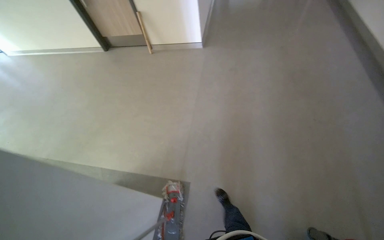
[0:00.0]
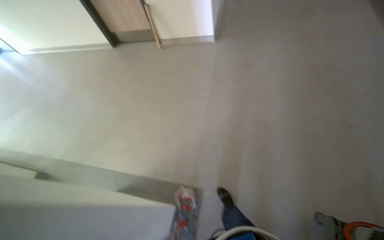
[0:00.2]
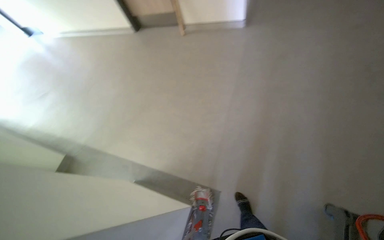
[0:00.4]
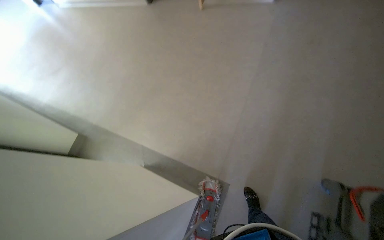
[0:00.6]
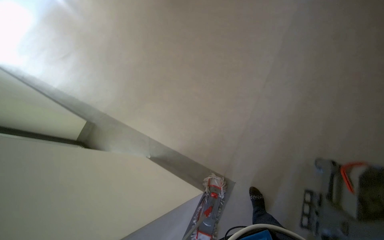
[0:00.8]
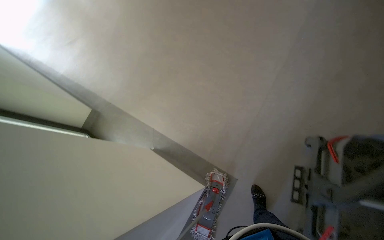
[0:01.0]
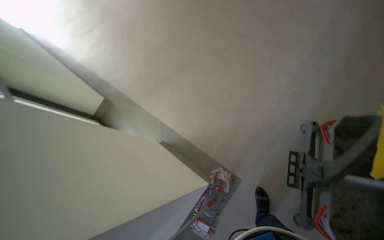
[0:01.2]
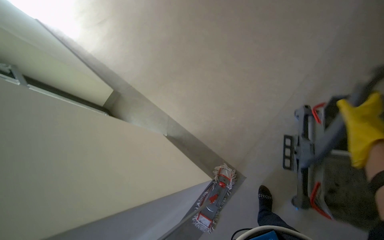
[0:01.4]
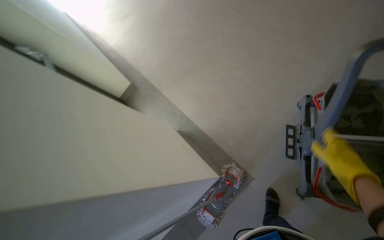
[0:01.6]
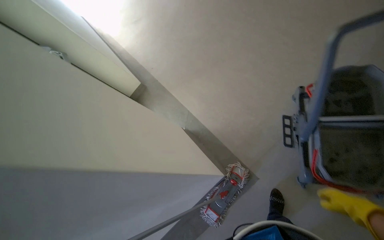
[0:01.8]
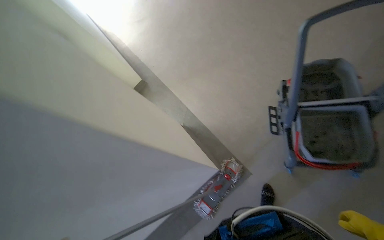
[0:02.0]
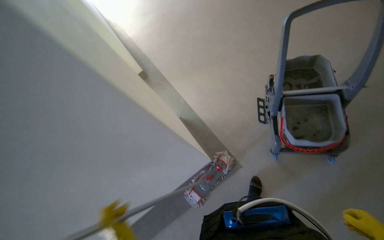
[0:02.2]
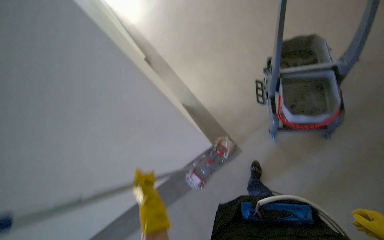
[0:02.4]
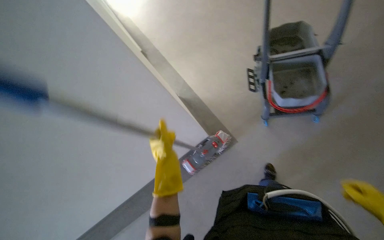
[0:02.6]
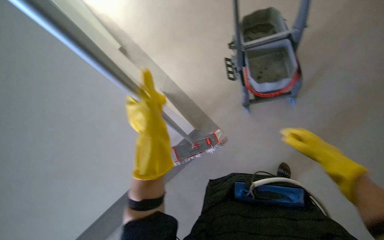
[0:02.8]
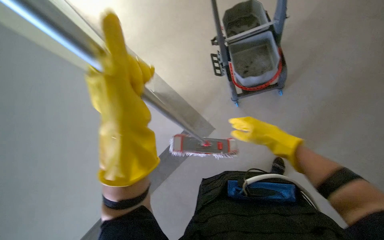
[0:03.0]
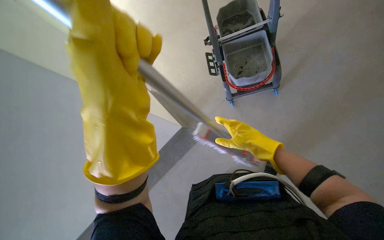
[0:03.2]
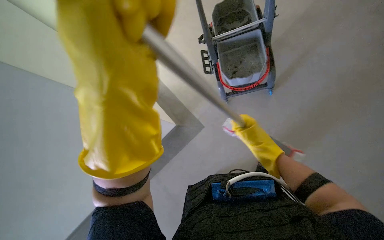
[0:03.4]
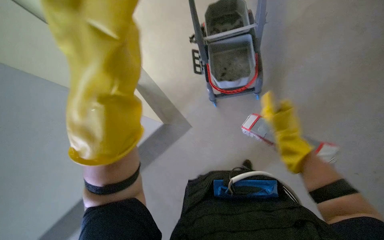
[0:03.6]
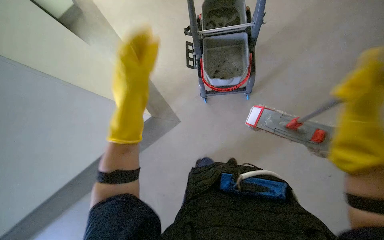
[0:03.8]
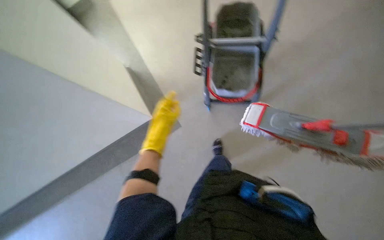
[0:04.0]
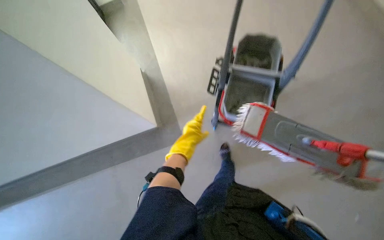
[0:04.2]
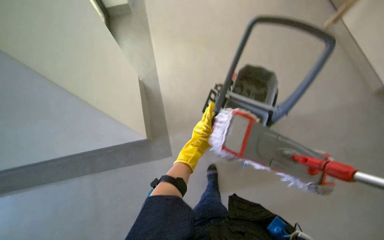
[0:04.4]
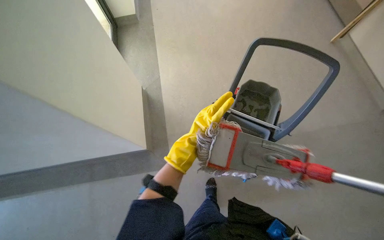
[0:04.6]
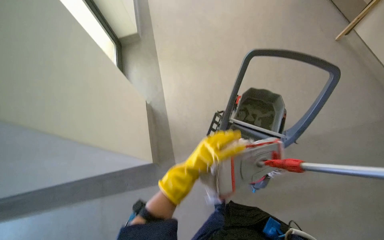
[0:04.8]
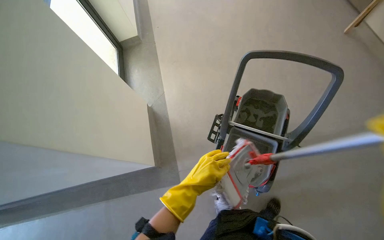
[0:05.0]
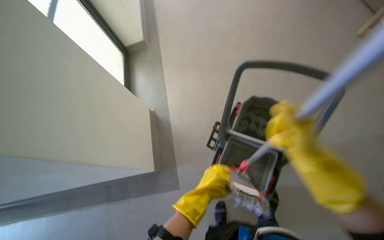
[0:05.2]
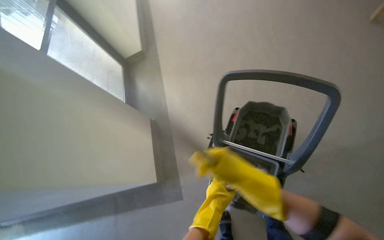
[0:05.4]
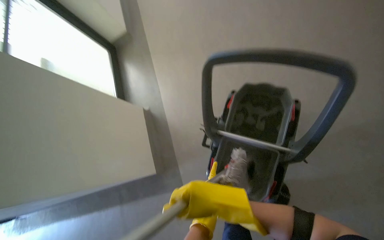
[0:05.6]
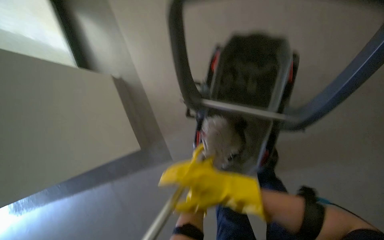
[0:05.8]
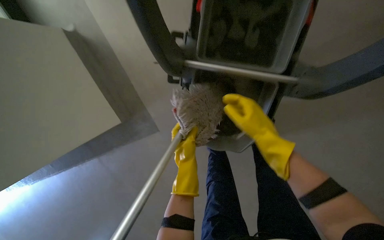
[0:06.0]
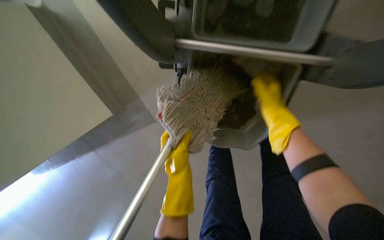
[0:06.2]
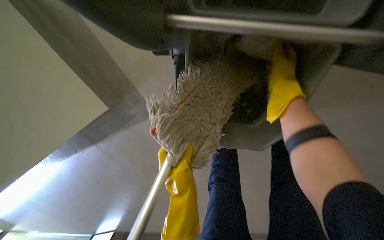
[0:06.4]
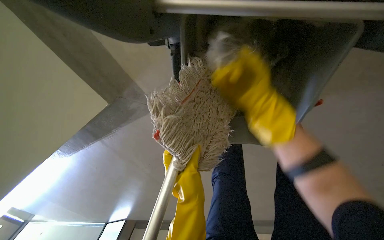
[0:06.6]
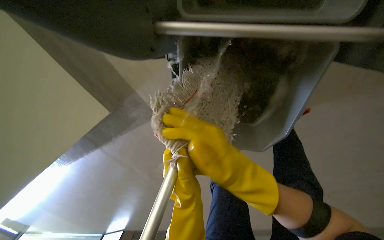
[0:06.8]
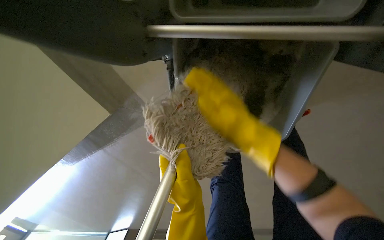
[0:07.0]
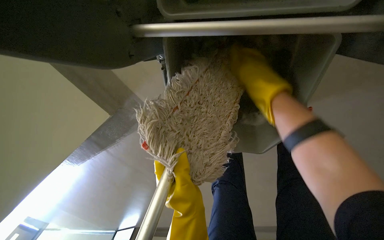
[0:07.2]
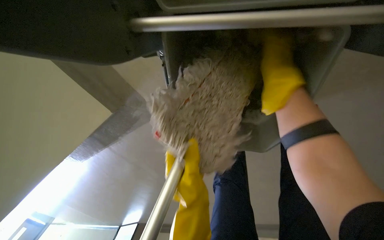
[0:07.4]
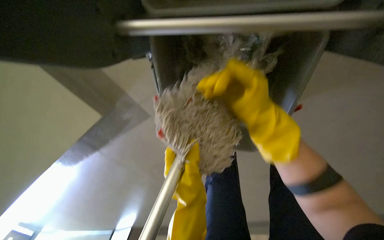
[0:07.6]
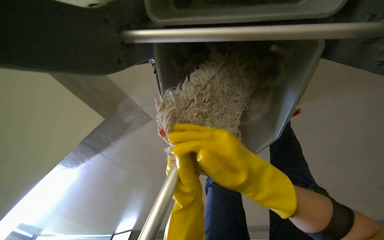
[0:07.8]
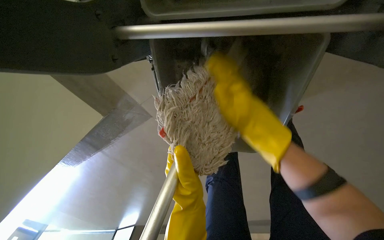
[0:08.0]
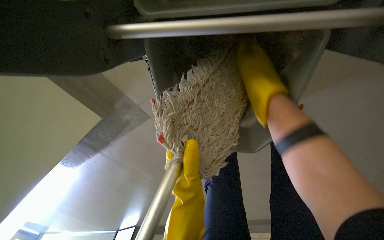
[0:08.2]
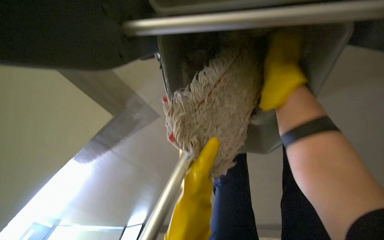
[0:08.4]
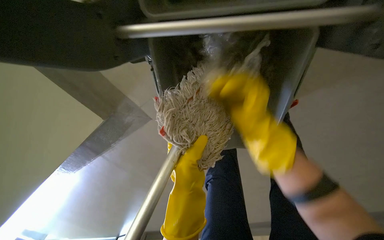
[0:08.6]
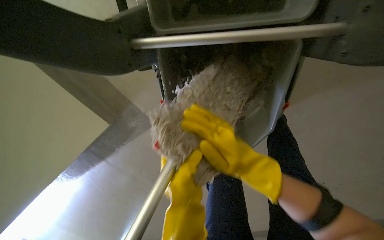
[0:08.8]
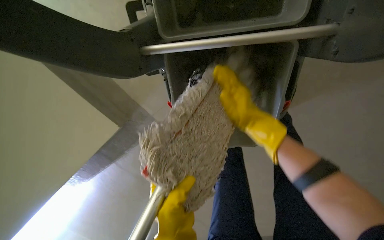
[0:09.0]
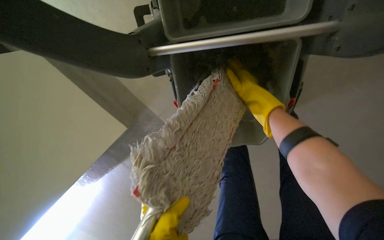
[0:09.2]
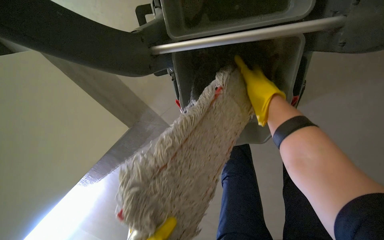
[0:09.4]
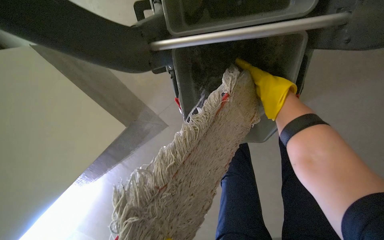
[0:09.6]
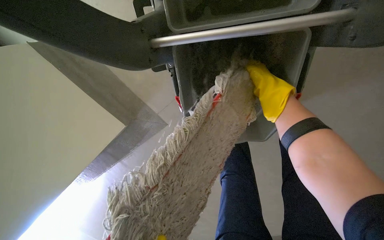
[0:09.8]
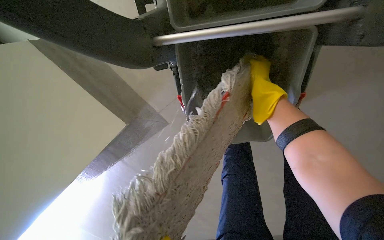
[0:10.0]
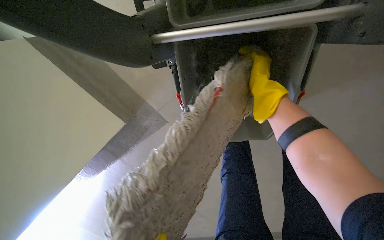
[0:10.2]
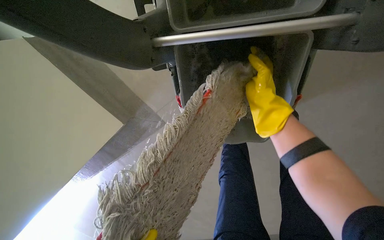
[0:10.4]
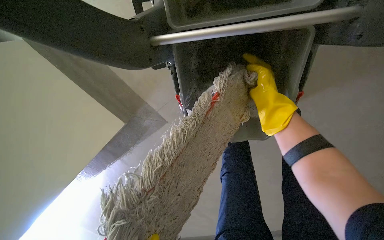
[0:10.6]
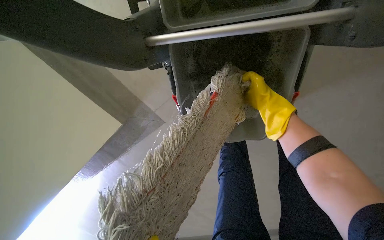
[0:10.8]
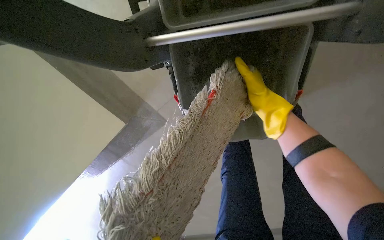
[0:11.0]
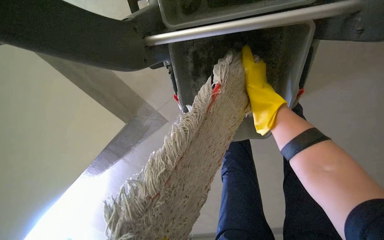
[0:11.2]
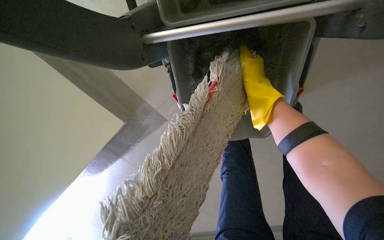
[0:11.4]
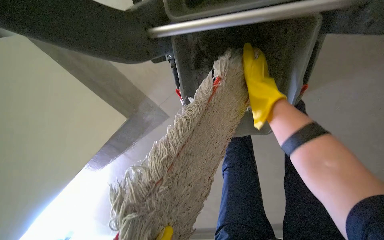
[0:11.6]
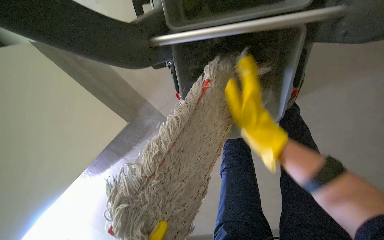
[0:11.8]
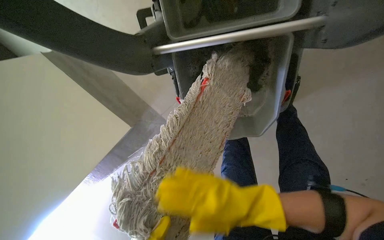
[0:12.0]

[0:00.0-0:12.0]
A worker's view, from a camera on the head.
Job: mopping floor.
The whole recording: Mopping hallway floor. The worker mops the hallway floor with a mop.
0:00.0 to 0:01.6: The head travels roughly 40 cm. The head turns to the left by some 35 degrees. The wearer looks about 25 degrees further downward.
0:01.6 to 0:03.0: The head travels approximately 70 cm.
0:03.0 to 0:04.4: The view swings approximately 20 degrees to the right. The scene turns roughly 30 degrees clockwise in the picture.
0:04.4 to 0:06.0: The head travels some 80 cm. The camera pitches downward, by about 35 degrees.
0:06.0 to 0:07.6: The wearer looks roughly 15 degrees further downward. The right hand swings up and down the picture, about 20 cm each way, with 3 reversals.
0:07.6 to 0:09.0: The right hand moves up and down the picture over roughly 20 cm, changing direction 2 times.

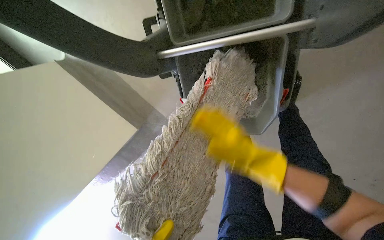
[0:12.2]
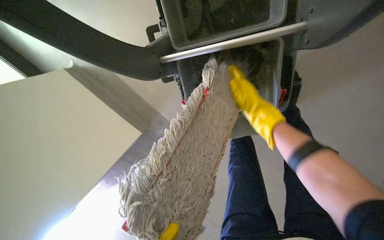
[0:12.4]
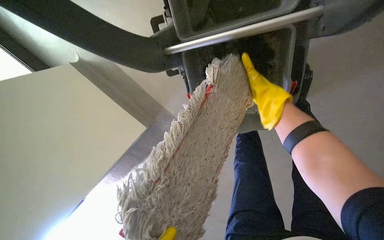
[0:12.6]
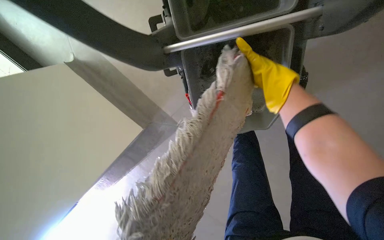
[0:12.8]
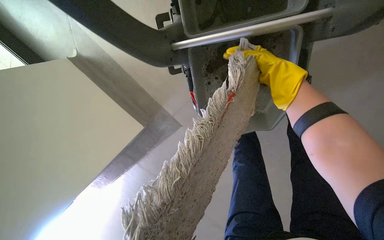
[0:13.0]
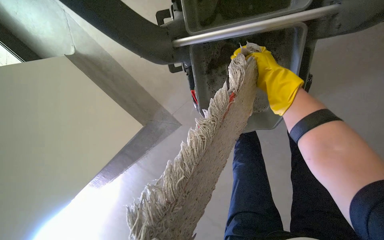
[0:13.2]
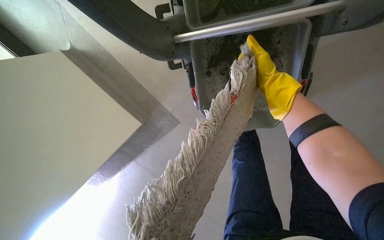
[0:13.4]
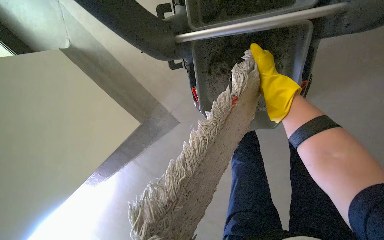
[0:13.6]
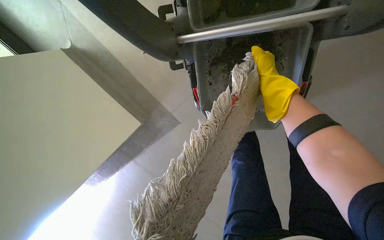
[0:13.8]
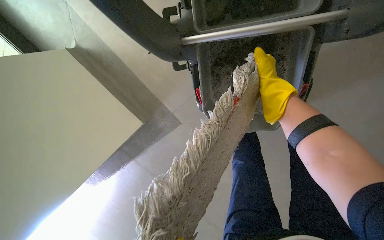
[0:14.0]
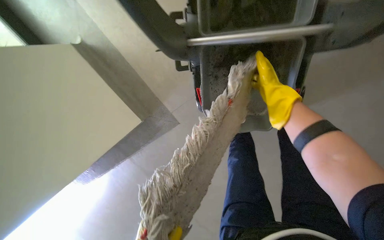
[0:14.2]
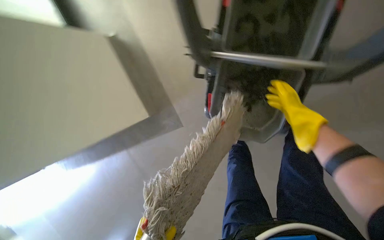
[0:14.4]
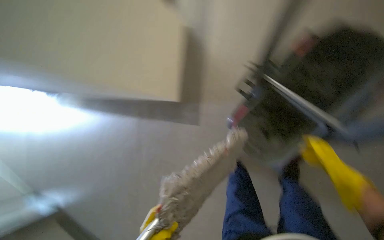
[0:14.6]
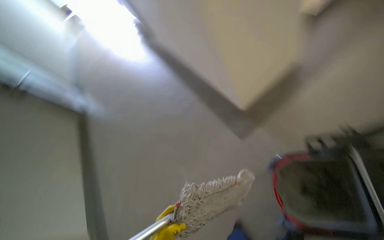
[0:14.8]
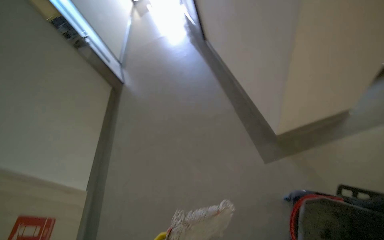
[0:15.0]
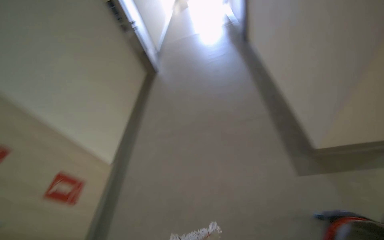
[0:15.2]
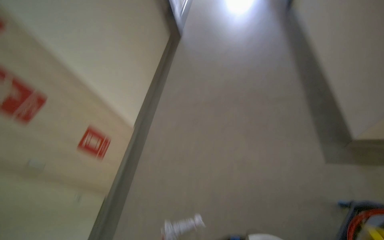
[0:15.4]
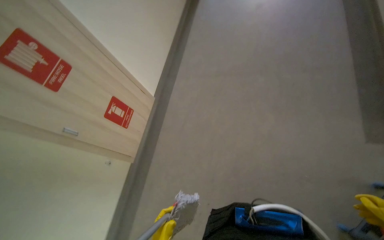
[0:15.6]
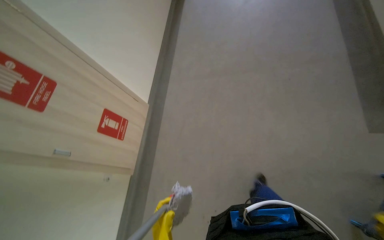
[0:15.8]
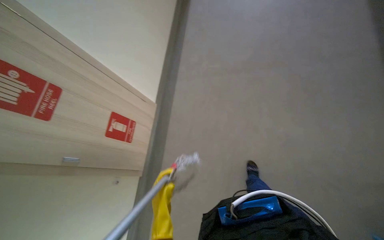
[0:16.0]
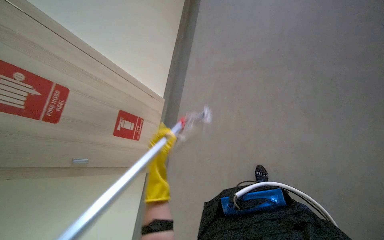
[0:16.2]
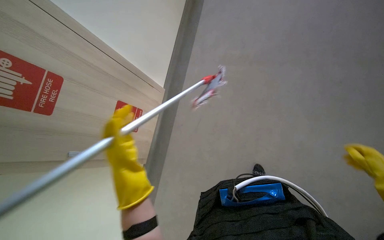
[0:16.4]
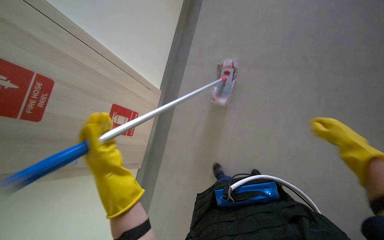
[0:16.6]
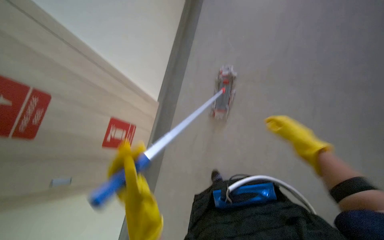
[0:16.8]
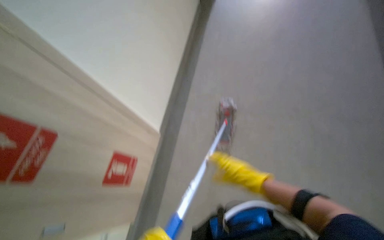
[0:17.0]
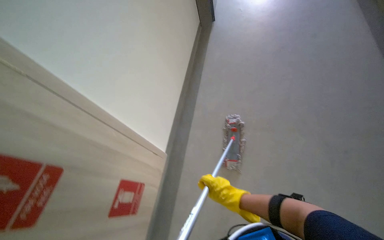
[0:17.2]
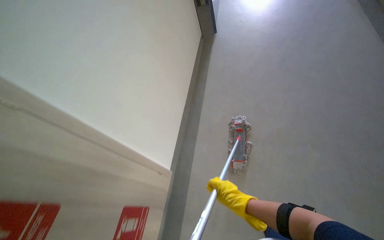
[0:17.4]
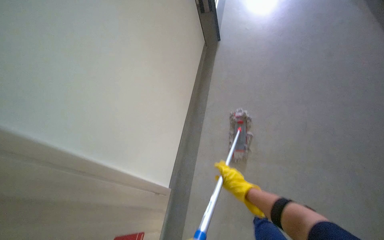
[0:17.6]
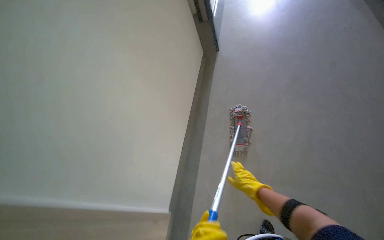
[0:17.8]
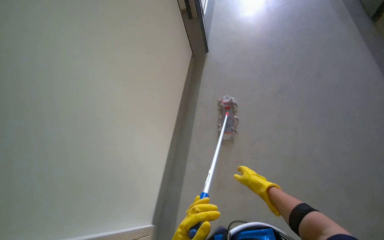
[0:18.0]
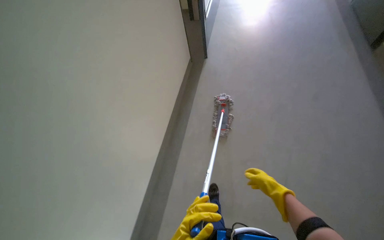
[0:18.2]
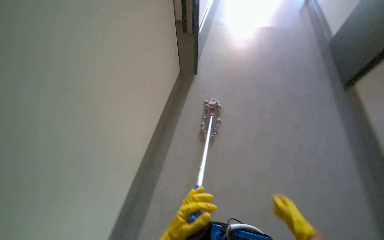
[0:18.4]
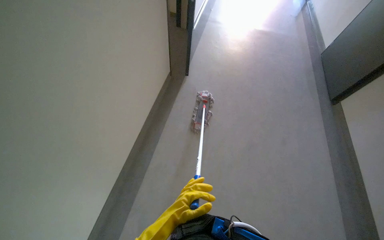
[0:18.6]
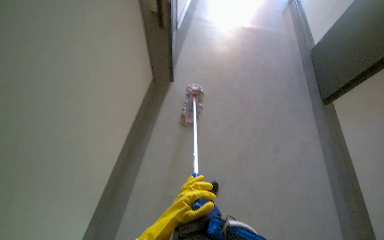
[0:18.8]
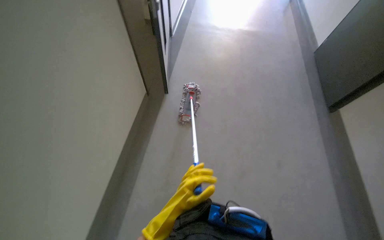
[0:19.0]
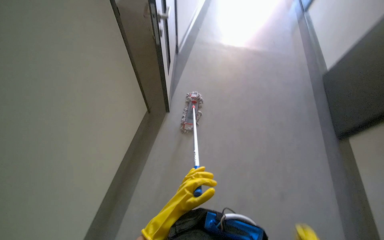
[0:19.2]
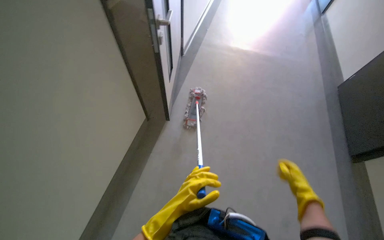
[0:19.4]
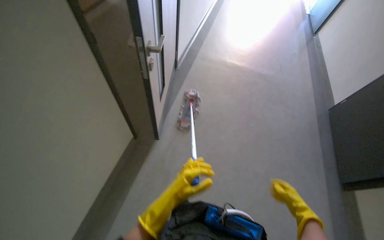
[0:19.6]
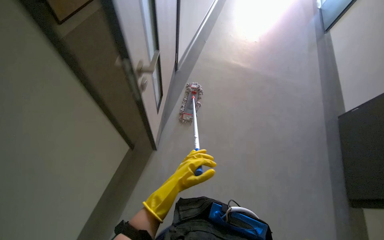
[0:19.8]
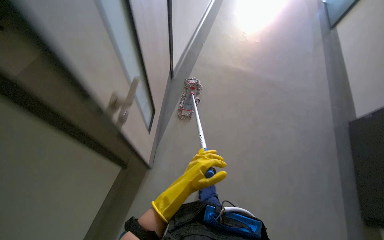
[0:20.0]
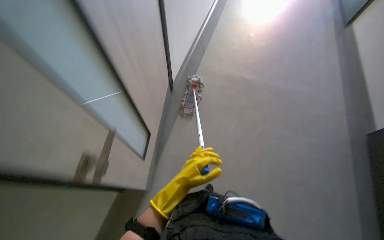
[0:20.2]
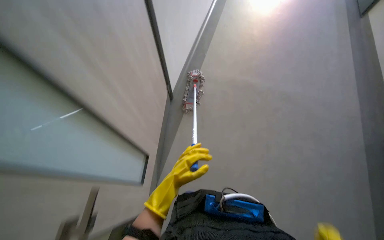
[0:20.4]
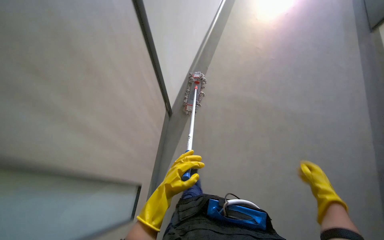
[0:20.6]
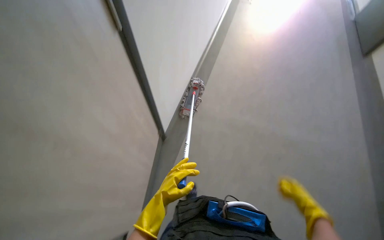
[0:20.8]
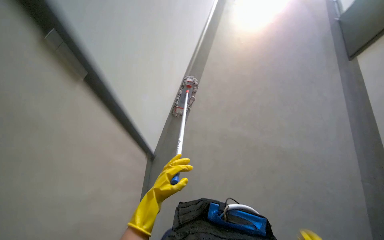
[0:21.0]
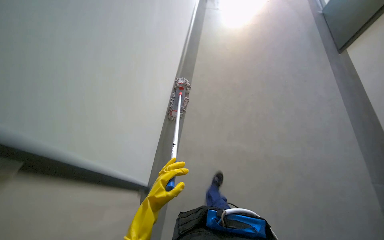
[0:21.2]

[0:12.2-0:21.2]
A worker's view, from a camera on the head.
Job: mopping floor.
The whole recording: Mopping hallway floor. The worker mops the hallway floor with a mop.
0:12.2 to 0:13.8: The right hand heads up the picture, covering about 25 cm.
0:13.8 to 0:15.2: The head rotates approximately 70 degrees to the left.
0:15.2 to 0:16.6: The camera sweeps to the left, by approximately 20 degrees. The view tips downward by approximately 20 degrees.
0:16.6 to 0:18.2: The view tips upward by some 20 degrees.
